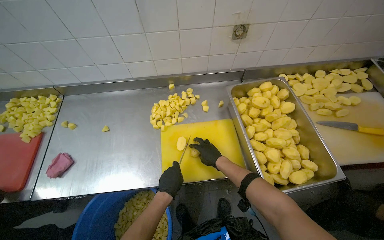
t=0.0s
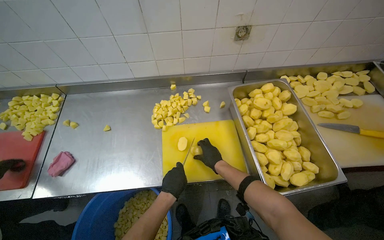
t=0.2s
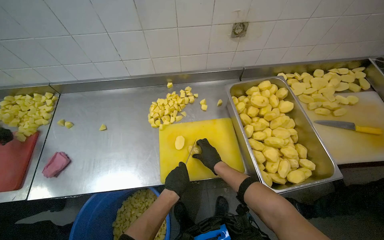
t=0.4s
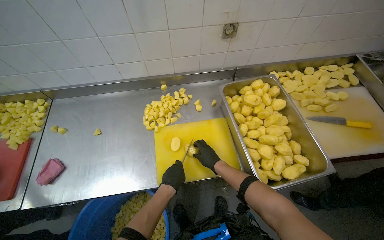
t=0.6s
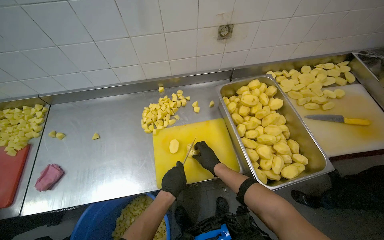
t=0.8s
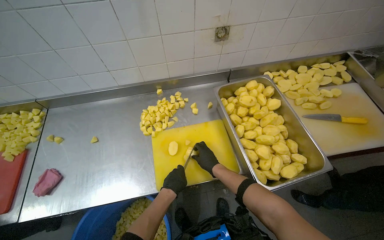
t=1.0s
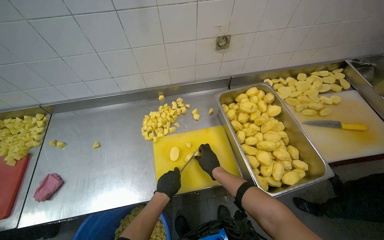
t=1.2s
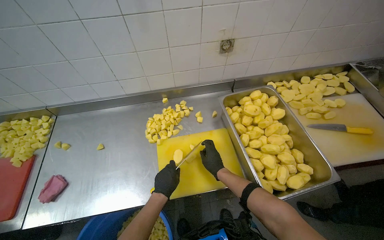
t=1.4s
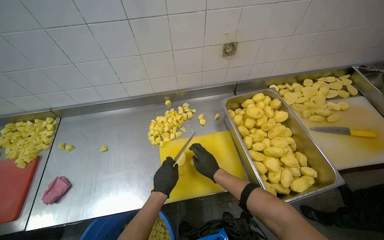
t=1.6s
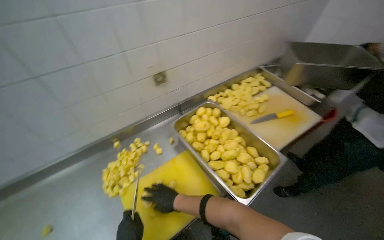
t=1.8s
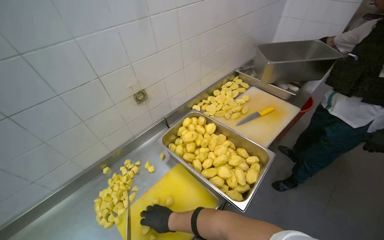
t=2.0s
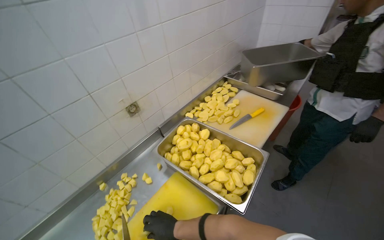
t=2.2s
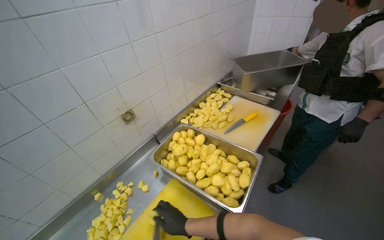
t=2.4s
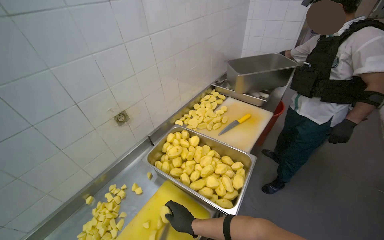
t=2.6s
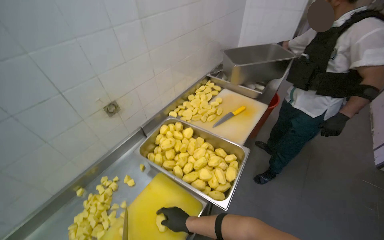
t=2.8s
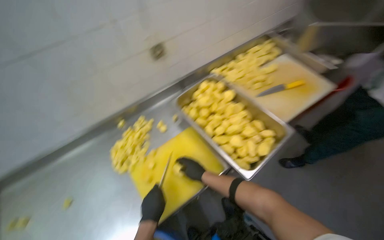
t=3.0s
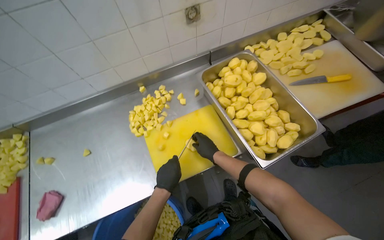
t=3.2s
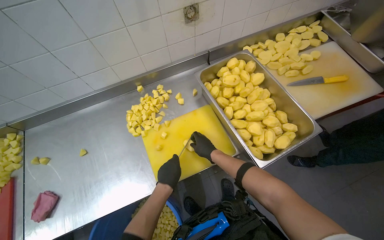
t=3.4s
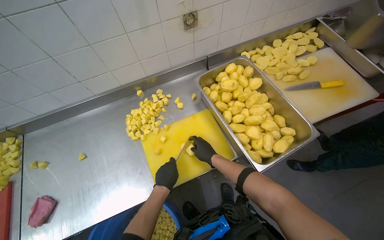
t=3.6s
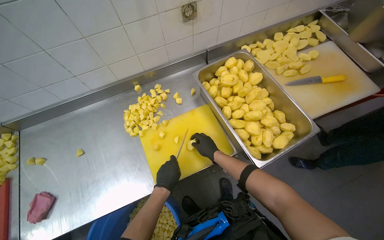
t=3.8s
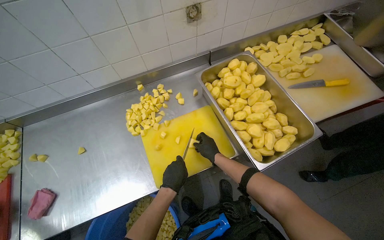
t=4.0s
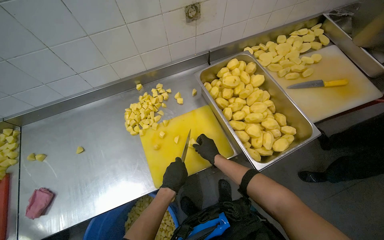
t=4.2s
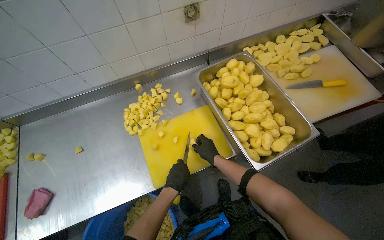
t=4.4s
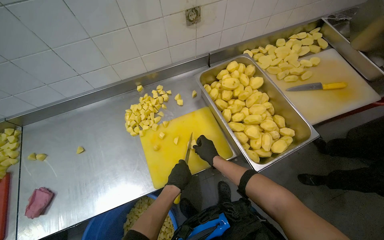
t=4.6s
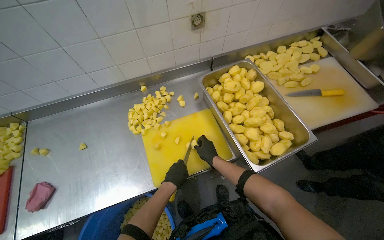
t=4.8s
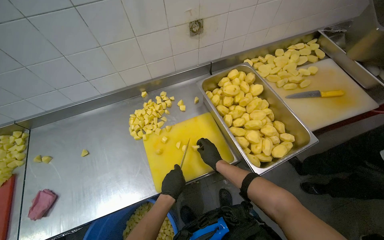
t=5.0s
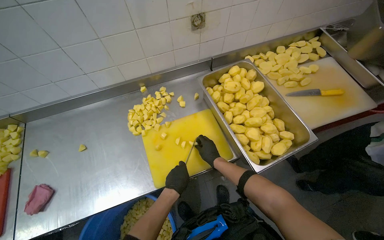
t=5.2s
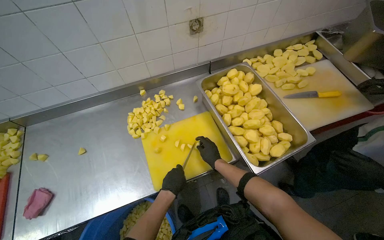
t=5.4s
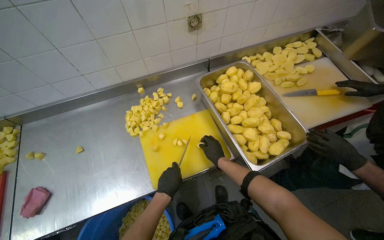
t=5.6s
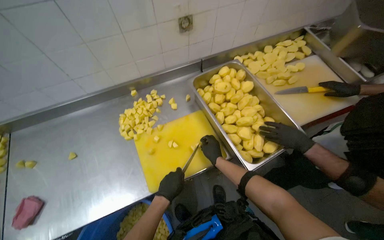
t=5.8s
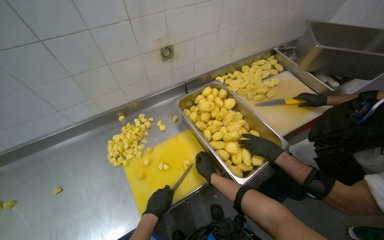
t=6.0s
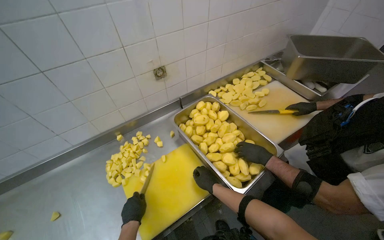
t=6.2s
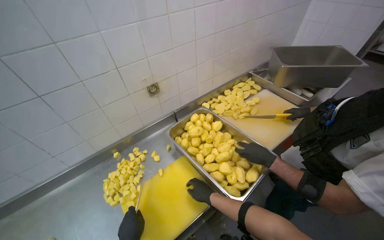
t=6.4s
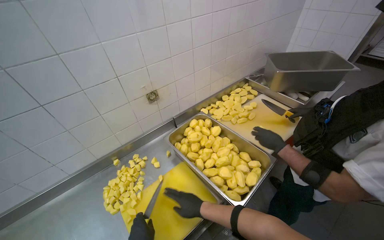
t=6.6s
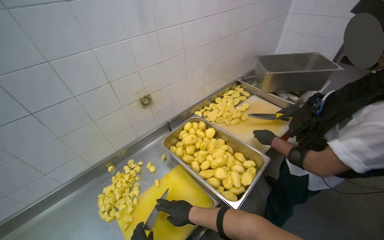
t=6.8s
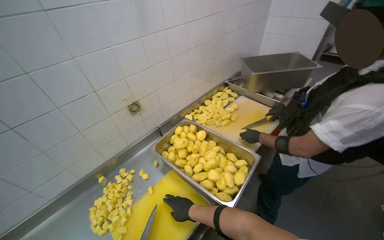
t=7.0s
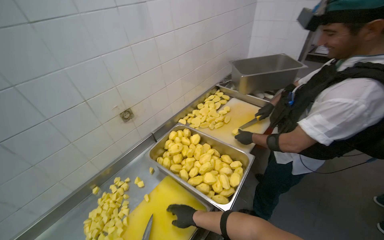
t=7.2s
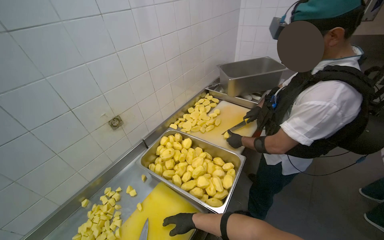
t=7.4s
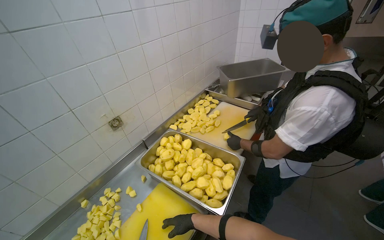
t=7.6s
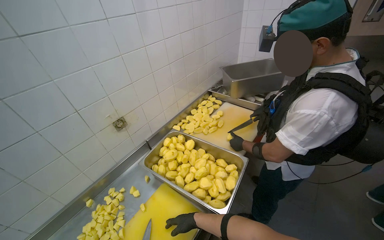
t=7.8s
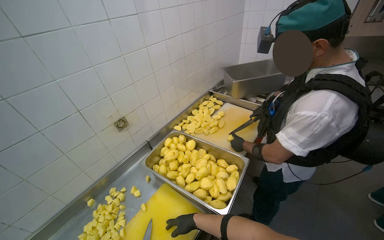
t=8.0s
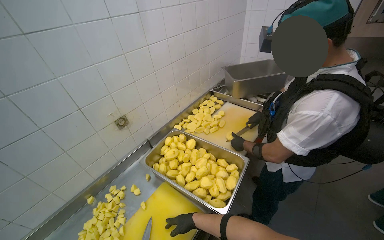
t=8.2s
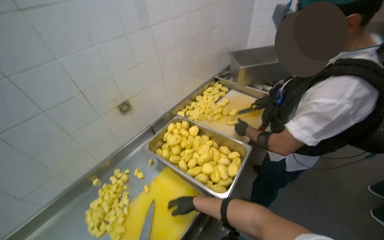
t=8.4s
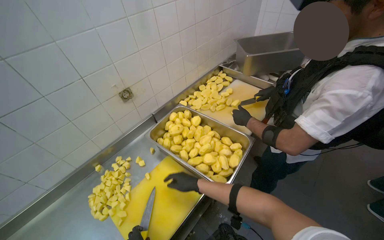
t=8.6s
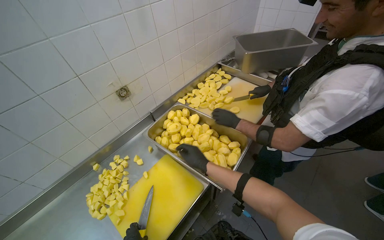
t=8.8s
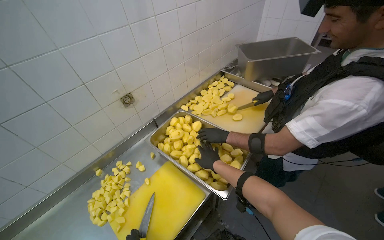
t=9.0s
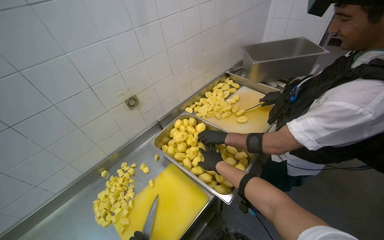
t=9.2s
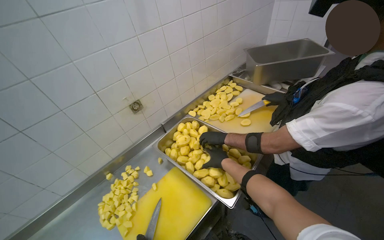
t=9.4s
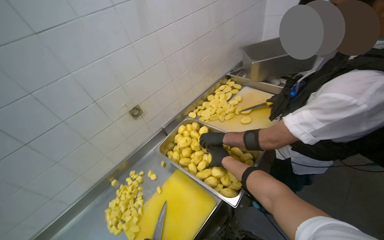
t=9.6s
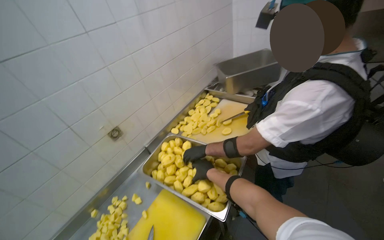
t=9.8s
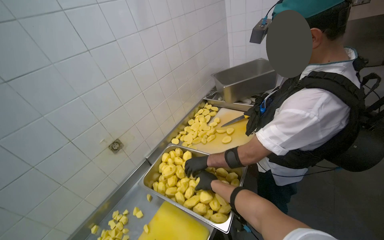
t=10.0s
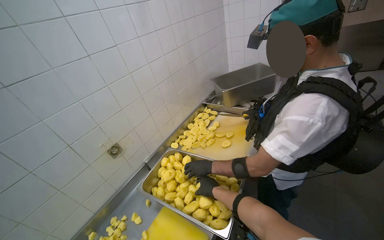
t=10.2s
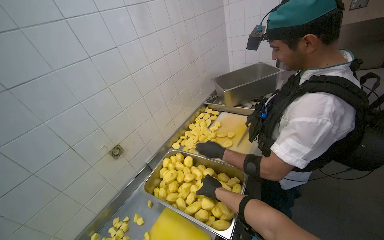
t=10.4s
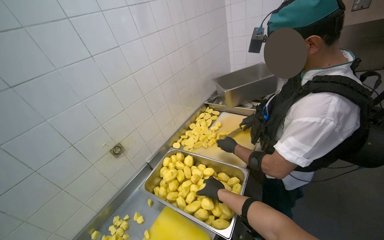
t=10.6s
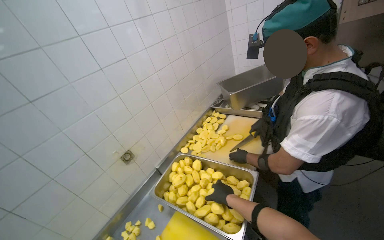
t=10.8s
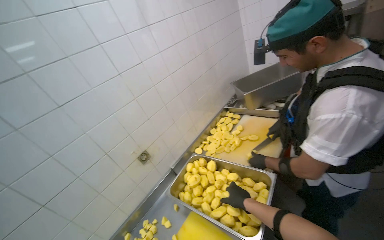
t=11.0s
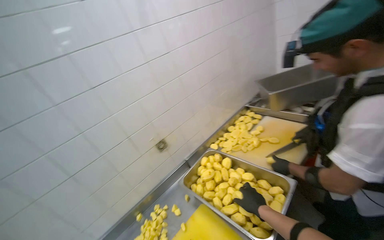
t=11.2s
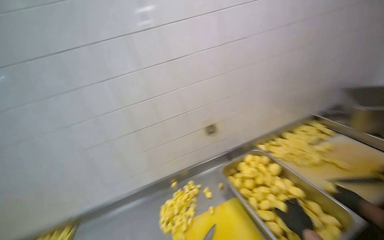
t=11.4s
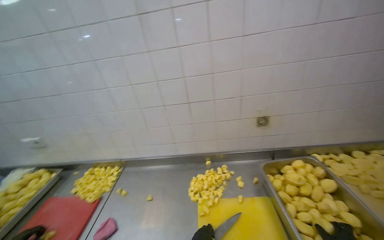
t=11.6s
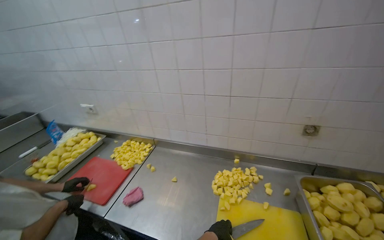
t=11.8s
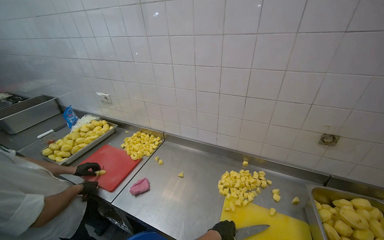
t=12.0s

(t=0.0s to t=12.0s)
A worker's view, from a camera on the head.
Job: preparing food.
The whole recording: Cutting potatoes into cubes. The worker continues cutting peeled potatoes into cubes on a yellow cutting board.
t=0.0s - t=1.6s: The hands are busy where they are.
t=1.6s - t=3.0s: The wearer looks roughly 25 degrees further to the right.
t=3.0s - t=4.4s: The right hand is displaced farther from the camera by approximately 10 cm.
t=4.4s - t=6.0s: The right hand is displaced nearer to the camera by some 10 cm.
t=6.0s - t=7.6s: The wearer's head swings about 25 degrees to the right. The view tips upward by about 20 degrees.
t=7.6s - t=9.0s: The right hand shifts roughly 15 cm up the picture.
t=9.0s - t=10.4s: The view tilts about 15 degrees upward. The right hand moves roughly 15 cm farther from the camera and comes back.
t=10.4s - t=12.0s: The wearer looks roughly 80 degrees further to the left. The view tilts about 15 degrees downward.

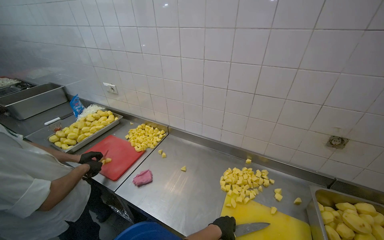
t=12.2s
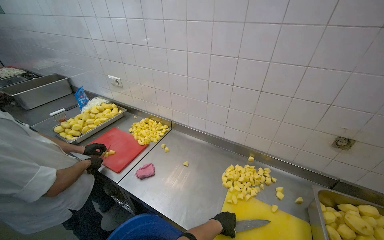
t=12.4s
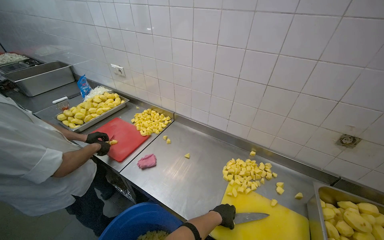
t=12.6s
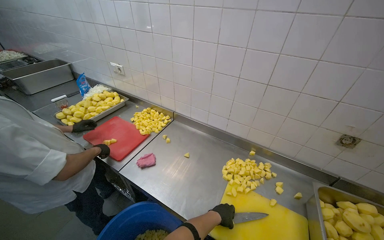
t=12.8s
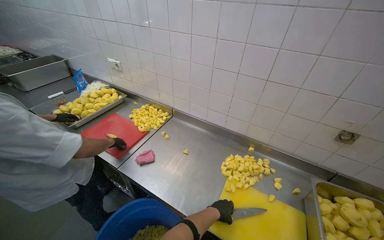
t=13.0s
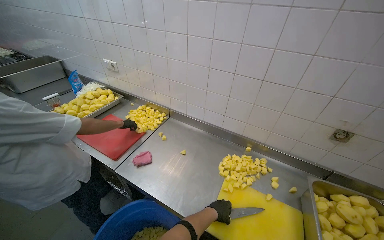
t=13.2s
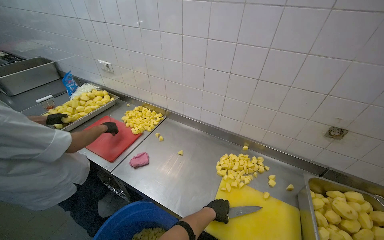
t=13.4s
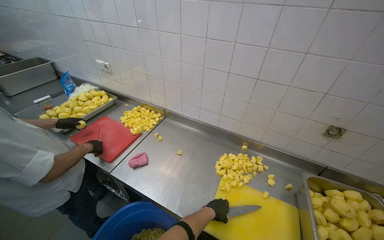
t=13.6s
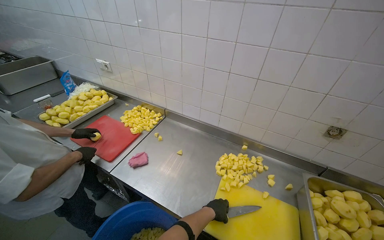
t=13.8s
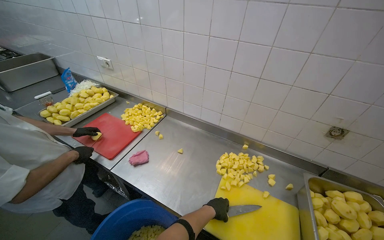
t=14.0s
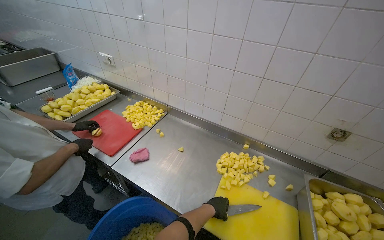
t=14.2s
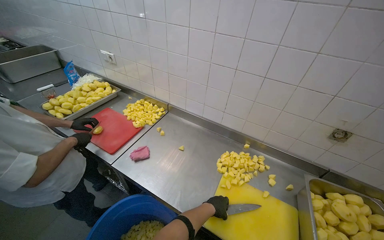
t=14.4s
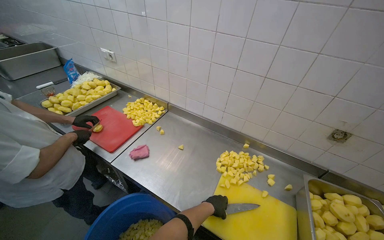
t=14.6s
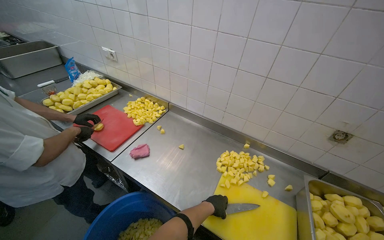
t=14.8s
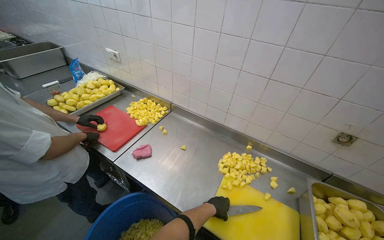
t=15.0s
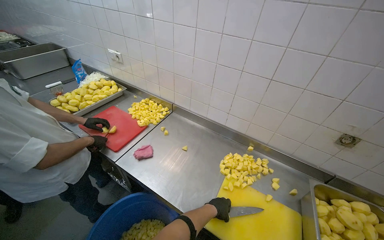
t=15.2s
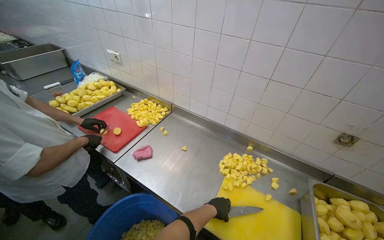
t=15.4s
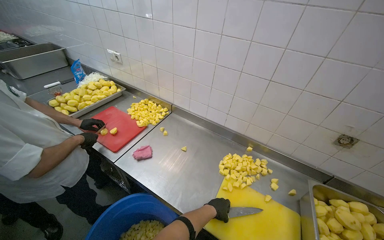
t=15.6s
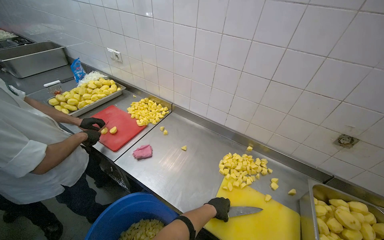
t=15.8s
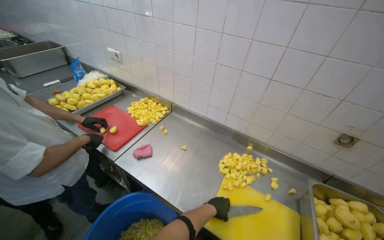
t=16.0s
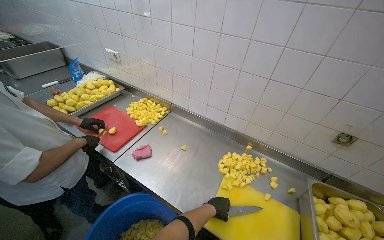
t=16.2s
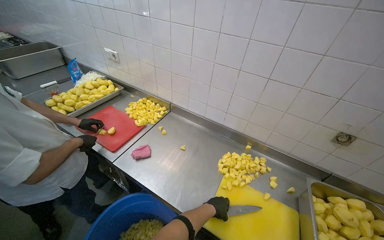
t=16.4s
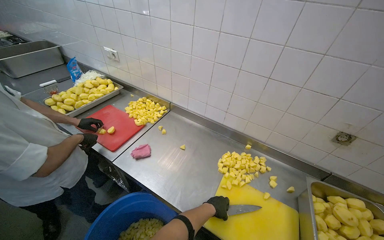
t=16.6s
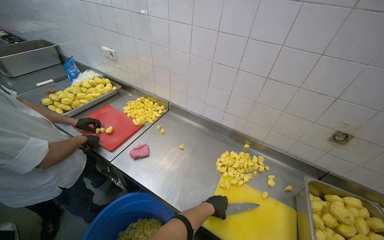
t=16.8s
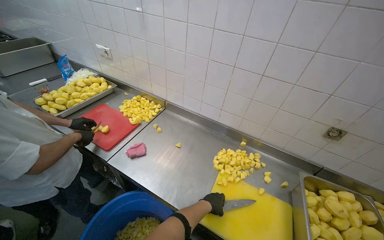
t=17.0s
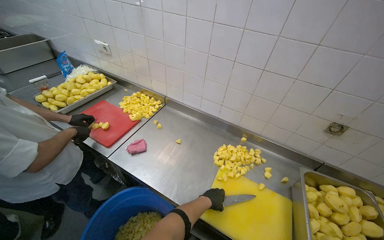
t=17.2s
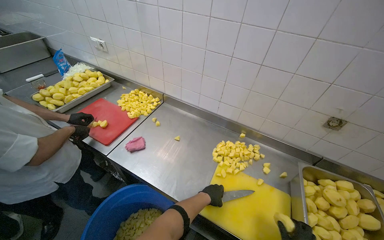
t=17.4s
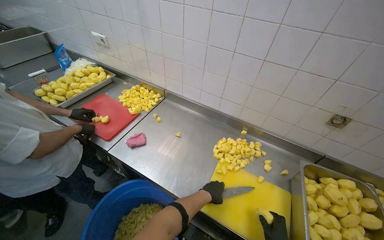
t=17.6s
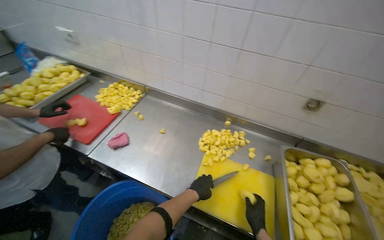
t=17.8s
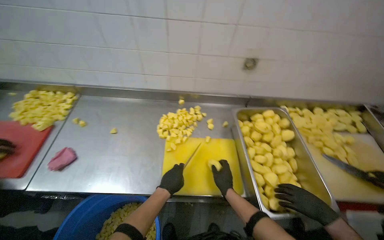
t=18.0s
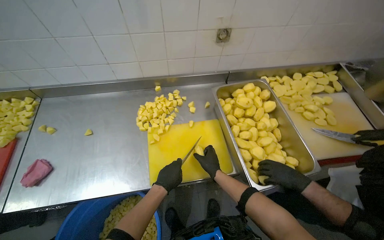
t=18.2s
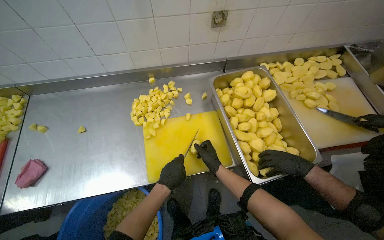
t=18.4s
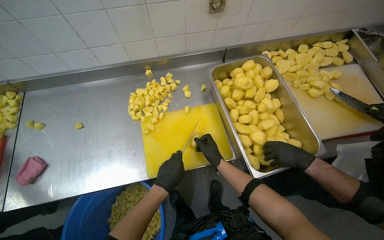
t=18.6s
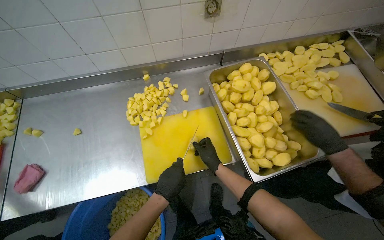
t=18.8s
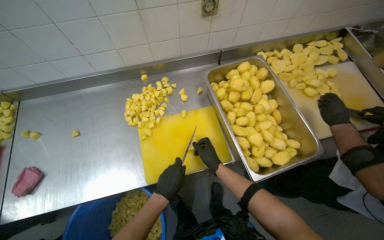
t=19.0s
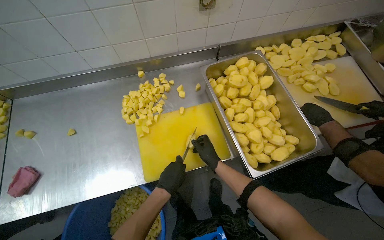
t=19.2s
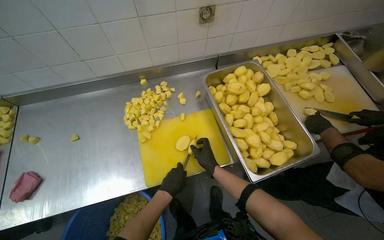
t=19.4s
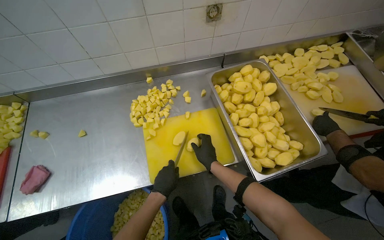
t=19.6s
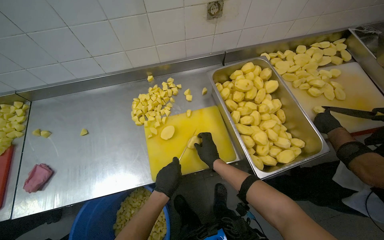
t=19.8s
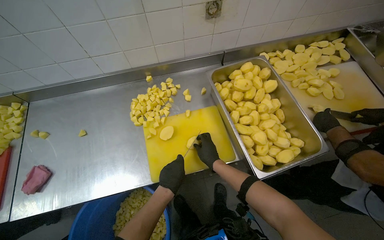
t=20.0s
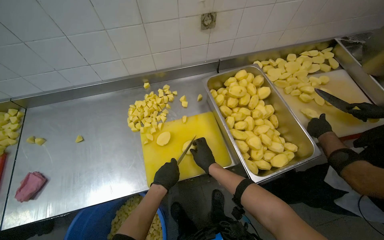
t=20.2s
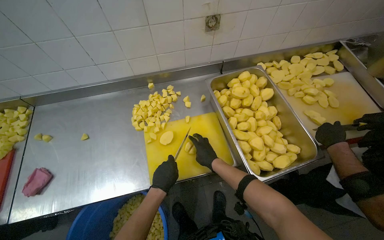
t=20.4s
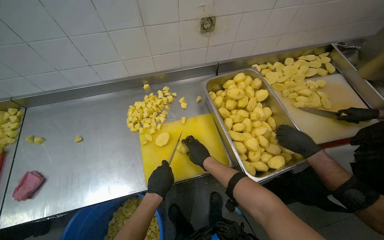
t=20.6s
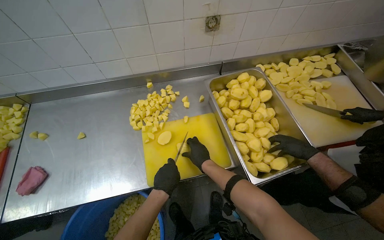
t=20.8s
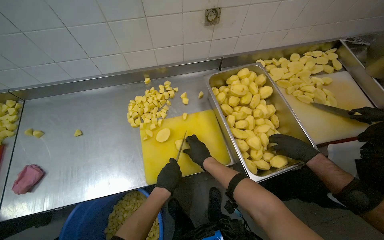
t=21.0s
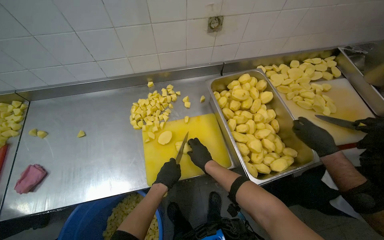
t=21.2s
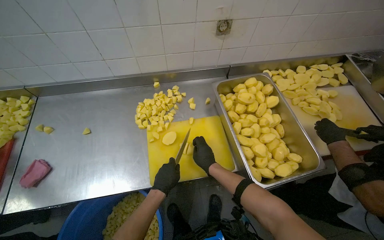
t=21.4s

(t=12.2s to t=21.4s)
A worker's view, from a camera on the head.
Job: preparing food.
The whole recording: Cutting potatoes into cubes. The worker continues cutting peeled potatoes into cubes on a yellow cutting board.
t=16.8s - t=18.4s: The head turns to the right by roughly 40 degrees. The camera pitches downward, by approximately 25 degrees.
t=18.4s - t=21.4s: The hands make small movements and keep their place.
